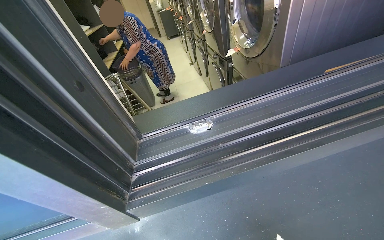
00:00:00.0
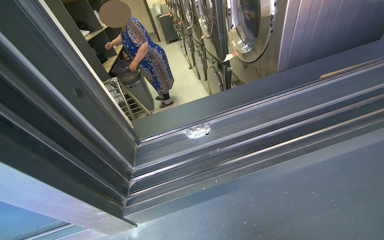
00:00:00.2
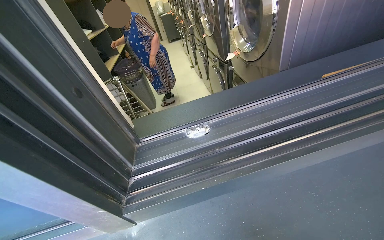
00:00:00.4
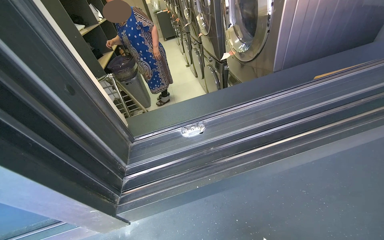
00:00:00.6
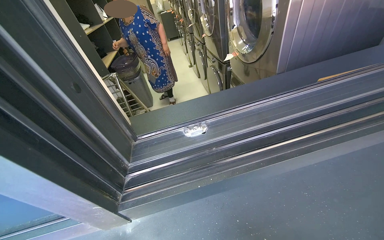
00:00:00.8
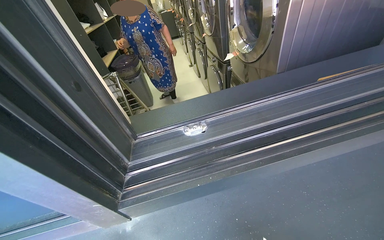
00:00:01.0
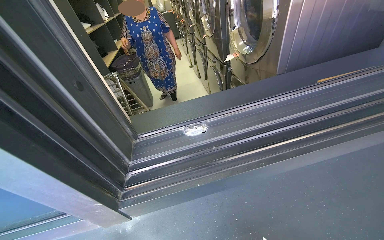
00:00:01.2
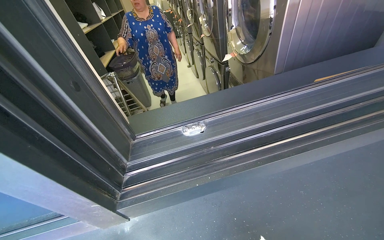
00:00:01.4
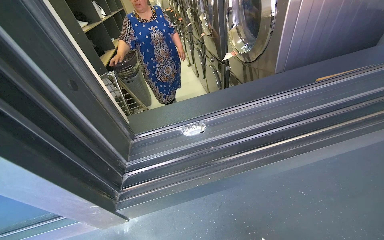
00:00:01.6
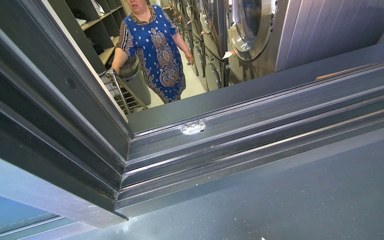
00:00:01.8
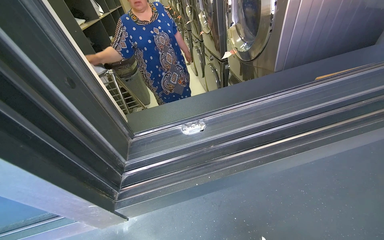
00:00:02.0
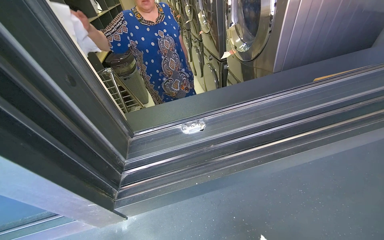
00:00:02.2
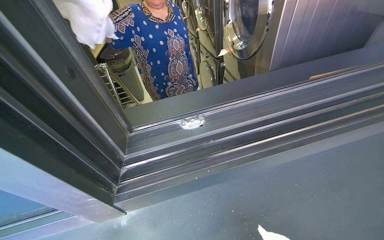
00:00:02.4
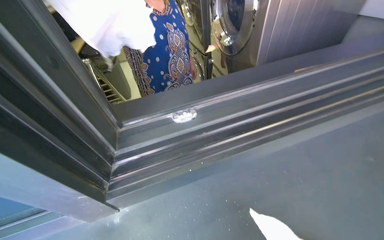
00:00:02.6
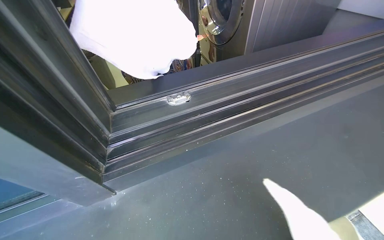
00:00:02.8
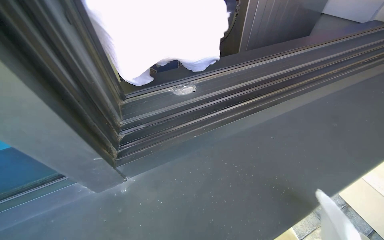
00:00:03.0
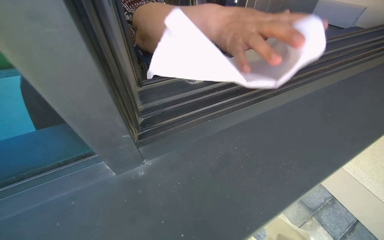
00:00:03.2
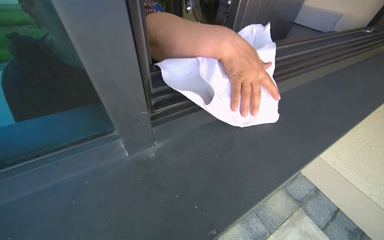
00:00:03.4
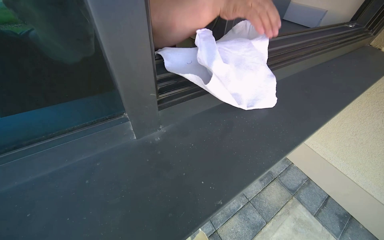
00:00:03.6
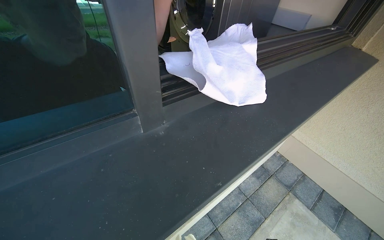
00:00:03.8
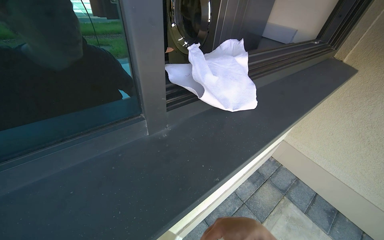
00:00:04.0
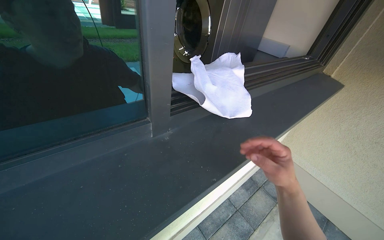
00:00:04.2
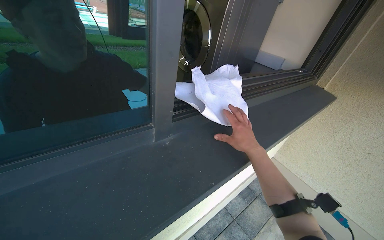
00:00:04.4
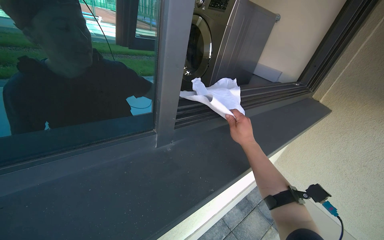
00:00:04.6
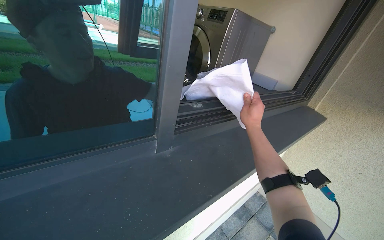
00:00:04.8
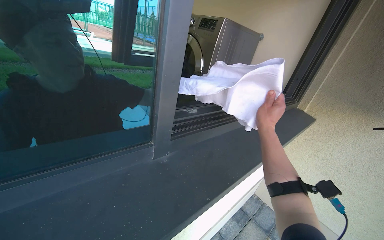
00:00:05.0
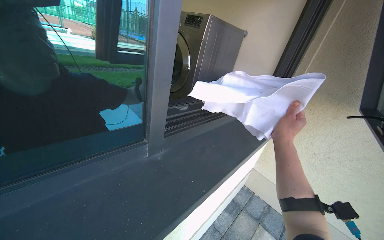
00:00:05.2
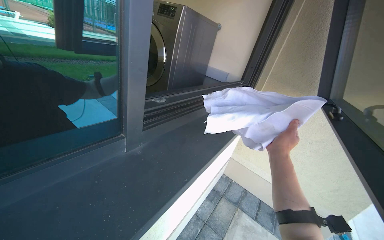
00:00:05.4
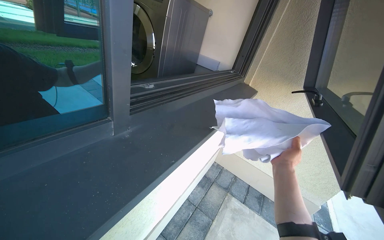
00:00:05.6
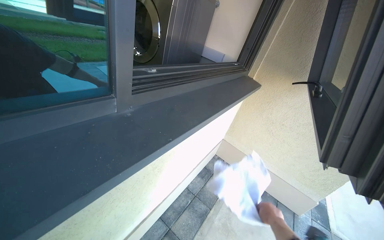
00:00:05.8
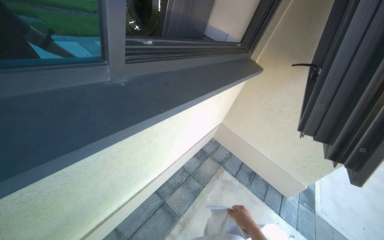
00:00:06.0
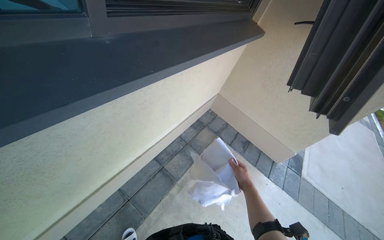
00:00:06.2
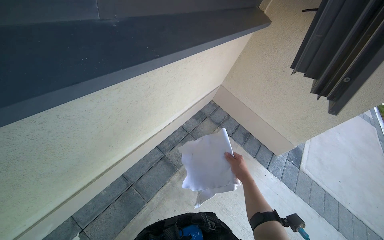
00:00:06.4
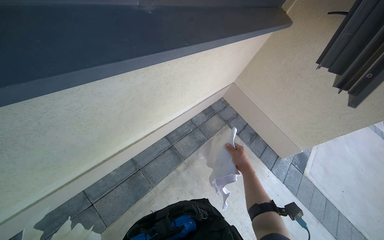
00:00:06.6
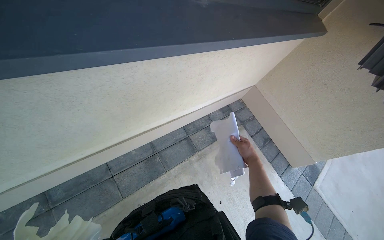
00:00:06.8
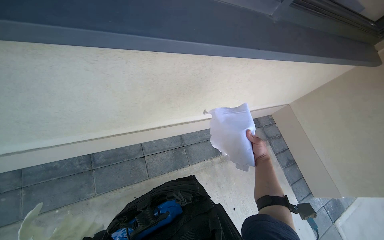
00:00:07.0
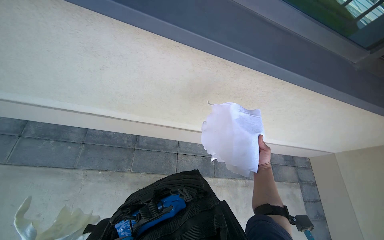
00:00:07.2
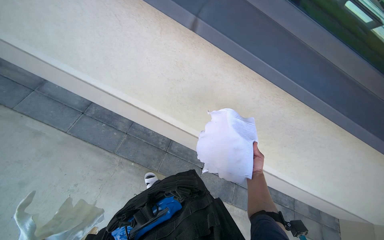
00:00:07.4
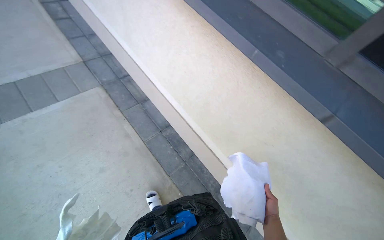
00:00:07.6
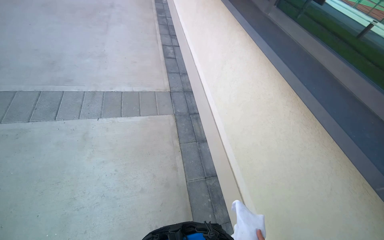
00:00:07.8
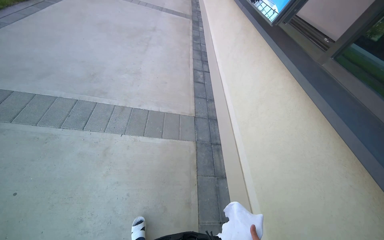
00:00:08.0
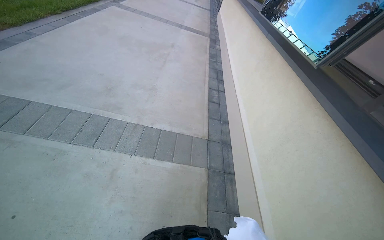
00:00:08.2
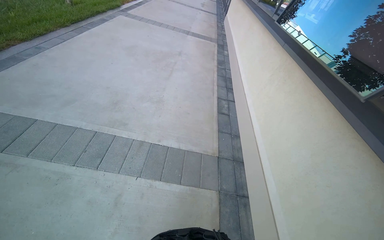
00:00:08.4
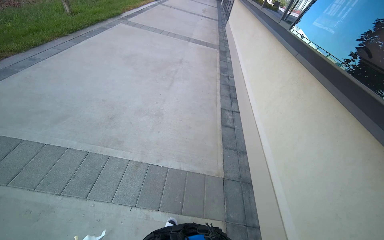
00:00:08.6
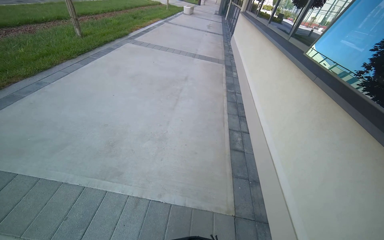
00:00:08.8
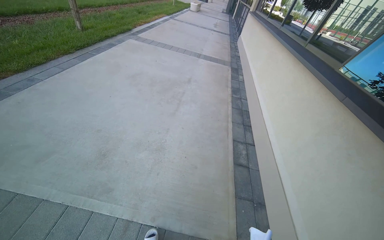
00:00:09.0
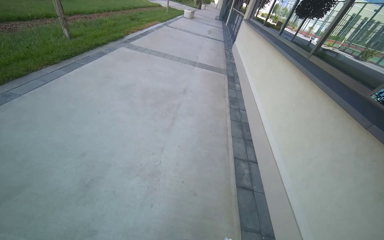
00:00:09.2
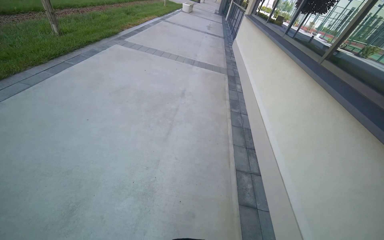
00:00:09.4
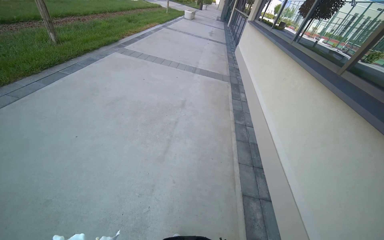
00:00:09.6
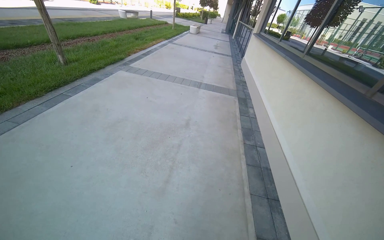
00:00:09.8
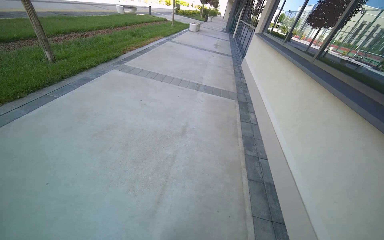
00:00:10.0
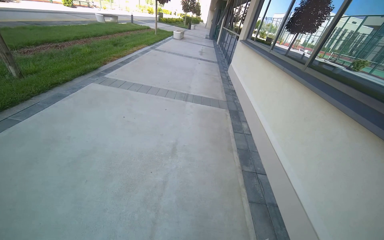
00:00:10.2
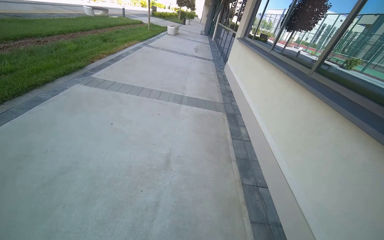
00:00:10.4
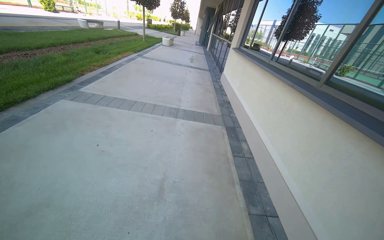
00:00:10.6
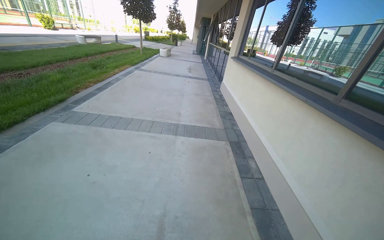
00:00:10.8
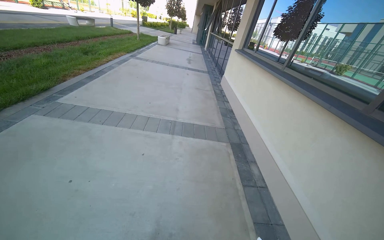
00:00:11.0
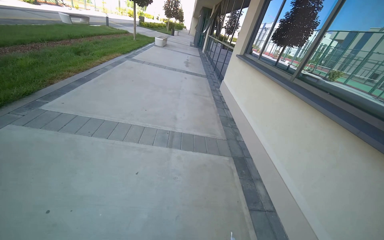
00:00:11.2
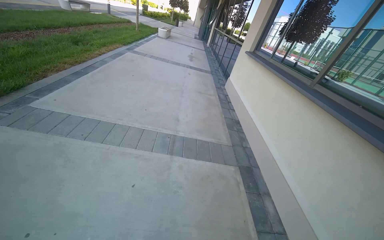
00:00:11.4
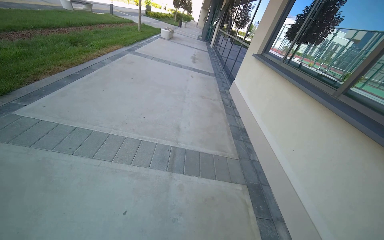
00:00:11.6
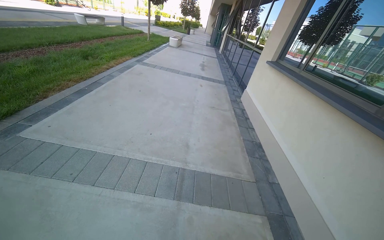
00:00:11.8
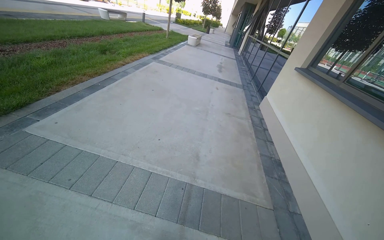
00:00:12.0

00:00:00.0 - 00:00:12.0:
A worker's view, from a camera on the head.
Job: cleaning windows.
The whole recording: Cleaning glass door. The worker cleans the glass door using a squeegee and then wipes it with a cloth, also cleaning the door handle.
00:00:01.6 - 00:00:03.0: The camera is aimed some 15 degrees further to the right.
00:00:03.0 - 00:00:04.4: The view swings approximately 15 degrees to the right.
00:00:04.4 - 00:00:06.0: The view pans to the right by some 15 degrees.
00:00:06.0 - 00:00:07.6: The camera is carried roughly 90 cm. The head rotates approximately 95 degrees to the left.
00:00:07.6 - 00:00:09.0: The camera travels approximately 1.5 m. The wearer's head swings approximately 50 degrees to the left. The view tilts roughly 30 degrees upward.
00:00:09.0 - 00:00:10.4: The camera is carried approximately 1.5 m.
00:00:10.4 - 00:00:12.0: The camera is carried about 2 m.

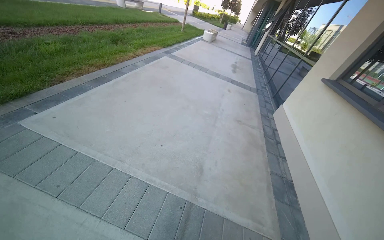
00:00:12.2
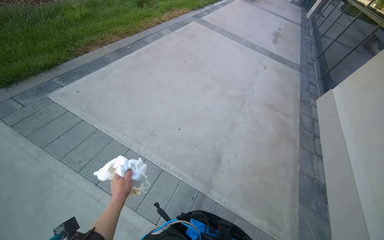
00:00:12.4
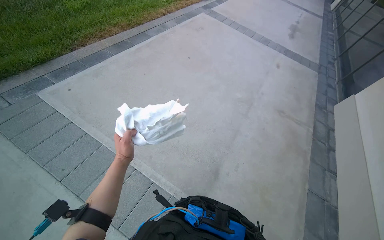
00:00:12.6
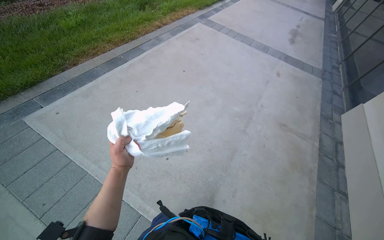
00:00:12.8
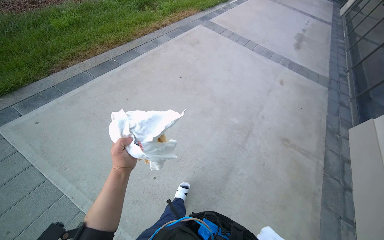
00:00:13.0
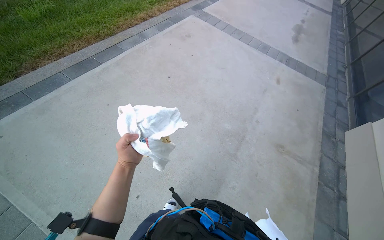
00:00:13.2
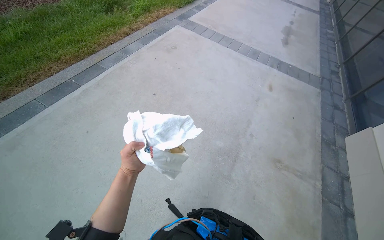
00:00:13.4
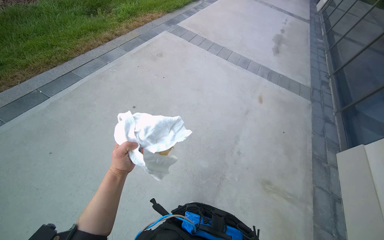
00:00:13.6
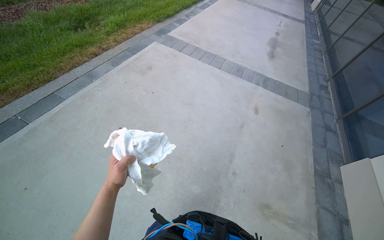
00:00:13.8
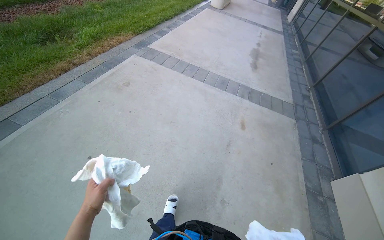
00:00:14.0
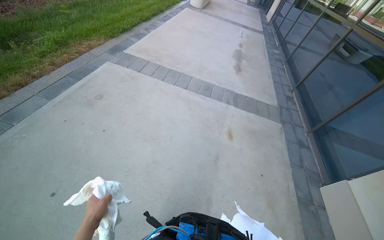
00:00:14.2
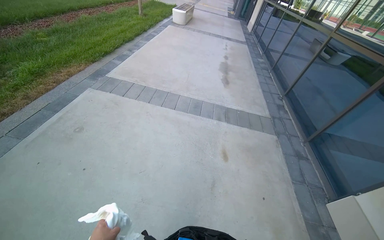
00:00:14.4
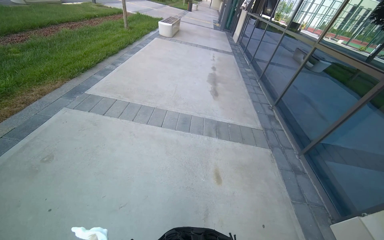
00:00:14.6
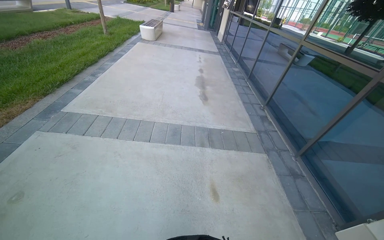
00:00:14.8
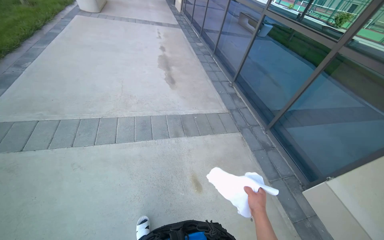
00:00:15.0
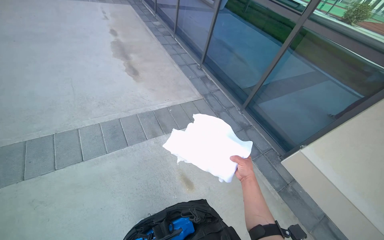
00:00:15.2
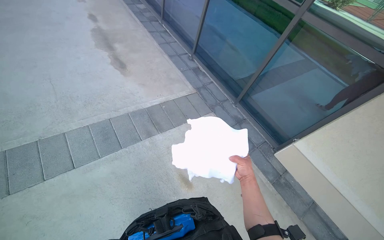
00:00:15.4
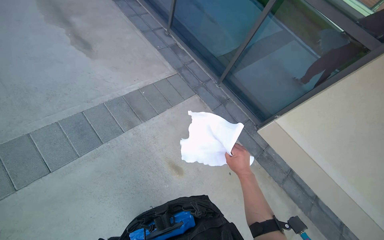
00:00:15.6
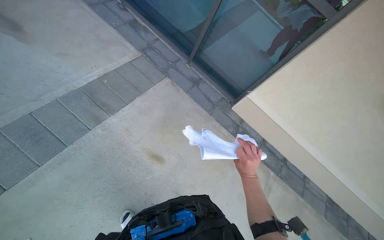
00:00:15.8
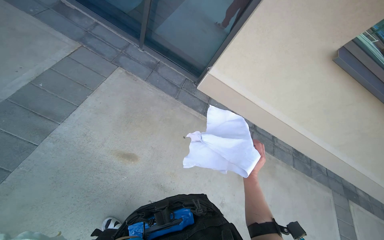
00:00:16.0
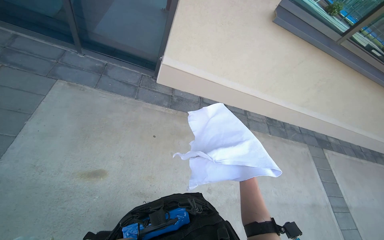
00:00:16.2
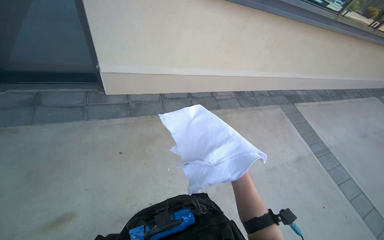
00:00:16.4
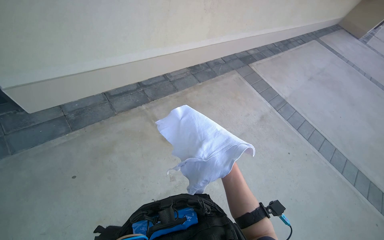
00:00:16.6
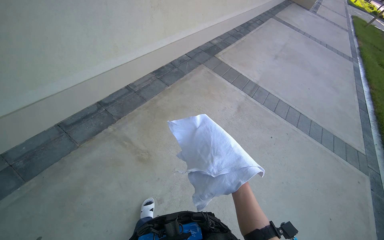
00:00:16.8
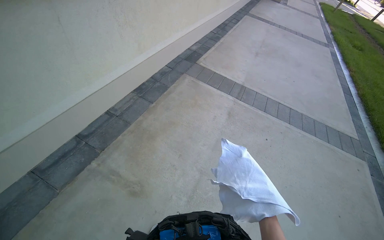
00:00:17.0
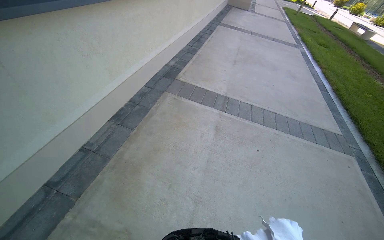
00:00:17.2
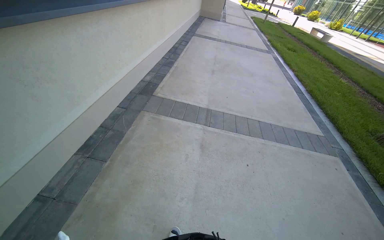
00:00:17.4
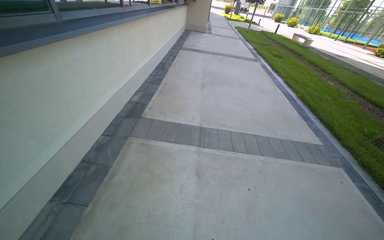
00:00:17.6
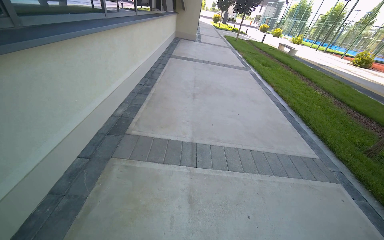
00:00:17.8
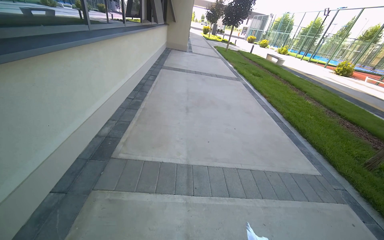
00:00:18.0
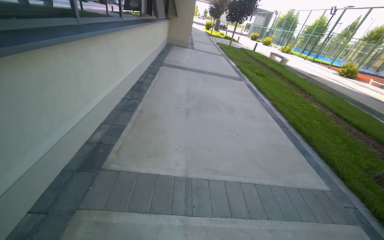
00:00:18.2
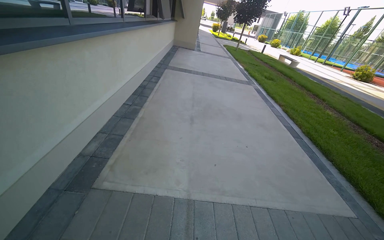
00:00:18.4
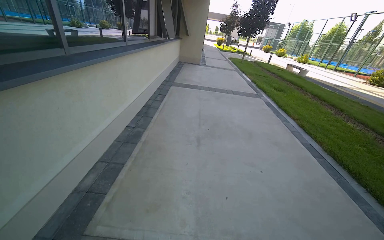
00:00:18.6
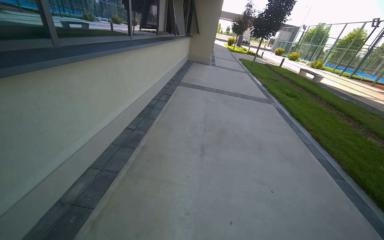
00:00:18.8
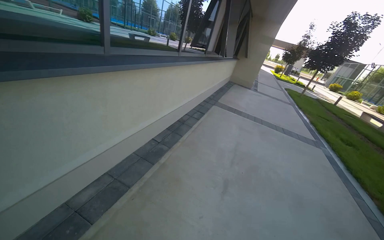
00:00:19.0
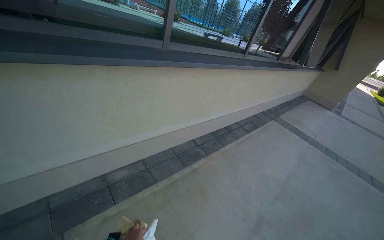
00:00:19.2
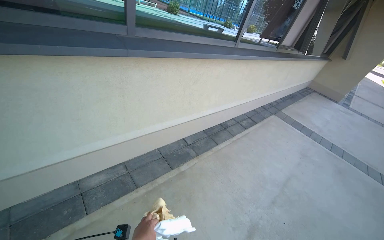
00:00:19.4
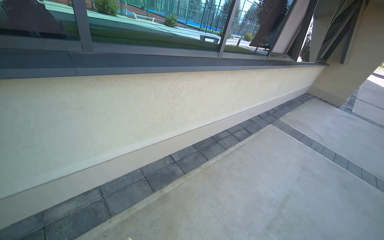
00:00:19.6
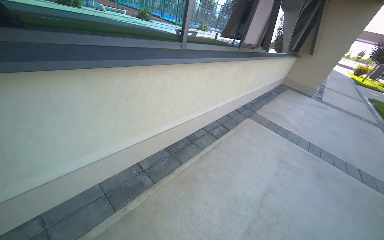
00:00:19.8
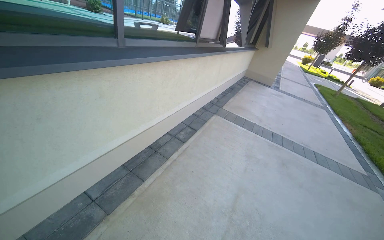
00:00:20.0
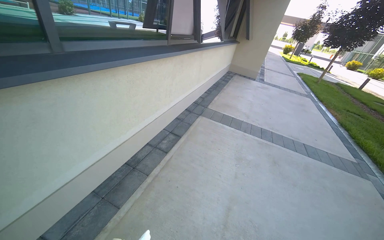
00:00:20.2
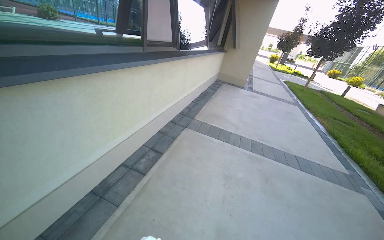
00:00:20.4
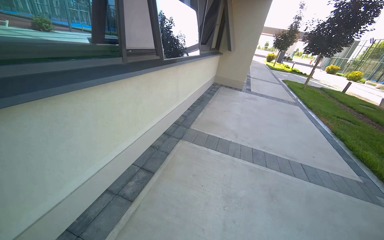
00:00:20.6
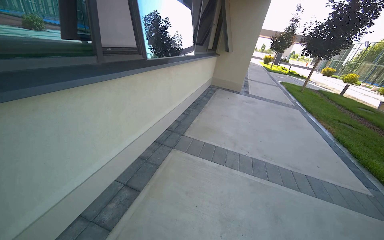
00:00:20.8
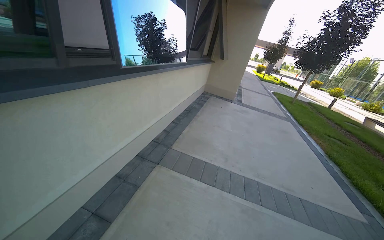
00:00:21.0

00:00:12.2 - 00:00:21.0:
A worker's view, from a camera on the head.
Job: cleaning windows.
The whole recording: Cleaning glass door. The worker cleans the glass door using a squeegee and then wipes it with a cloth, also cleaning the door handle.
00:00:12.2 - 00:00:13.6: The wearer moves some 1.5 m. The view tilts roughly 15 degrees downward.
00:00:13.6 - 00:00:15.2: The head travels some 2 m. The wearer's head swings approximately 55 degrees to the right.
00:00:15.2 - 00:00:16.6: The camera travels about 50 cm. The wearer looks about 95 degrees further to the right. The wearer looks some 40 degrees further downward.
00:00:16.6 - 00:00:18.0: The head travels about 1.5 m. The wearer's head swings about 50 degrees to the right. The view tilts about 15 degrees upward.
00:00:18.0 - 00:00:19.6: The head travels roughly 2 m. The wearer's head swings some 50 degrees to the left.
00:00:19.6 - 00:00:21.0: The wearer moves about 2 m. The head turns to the right by roughly 30 degrees.
